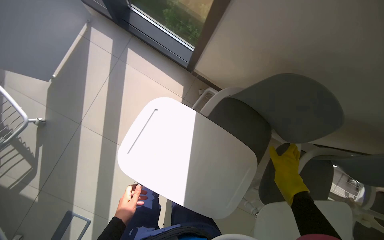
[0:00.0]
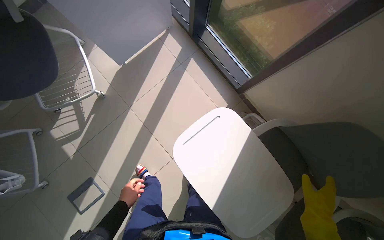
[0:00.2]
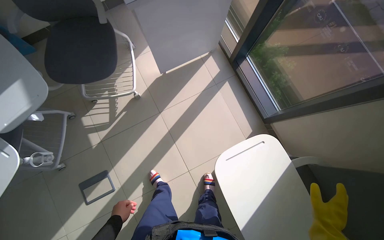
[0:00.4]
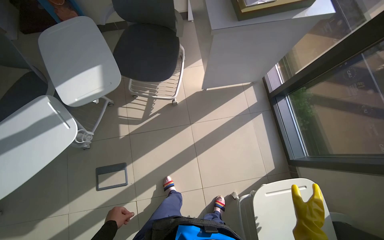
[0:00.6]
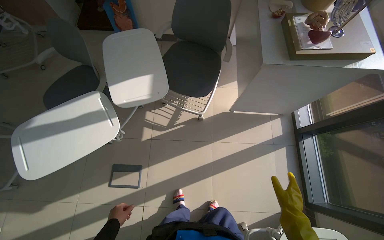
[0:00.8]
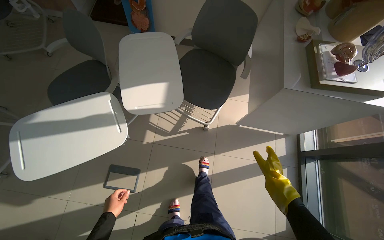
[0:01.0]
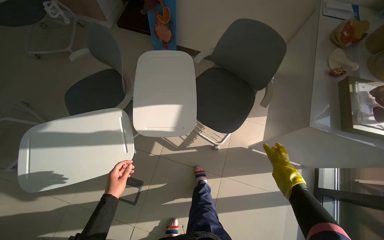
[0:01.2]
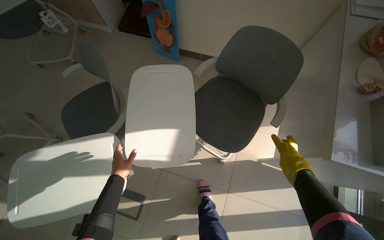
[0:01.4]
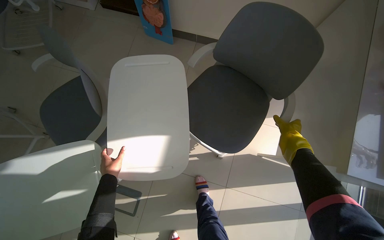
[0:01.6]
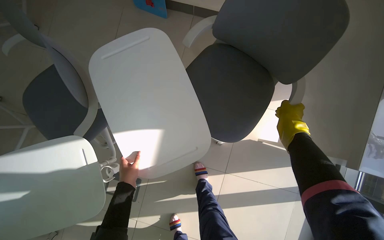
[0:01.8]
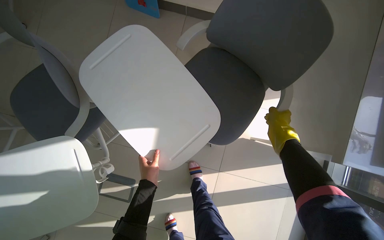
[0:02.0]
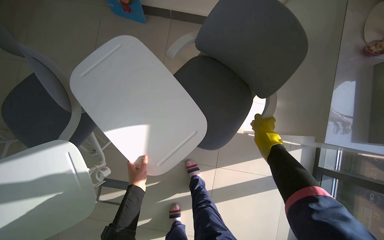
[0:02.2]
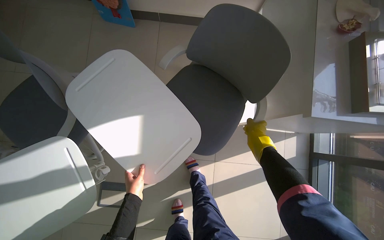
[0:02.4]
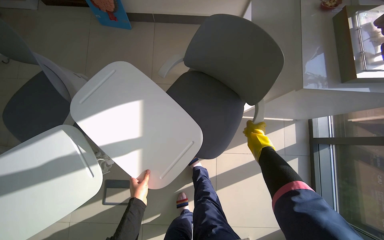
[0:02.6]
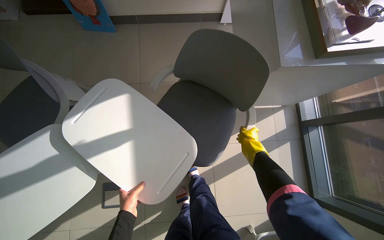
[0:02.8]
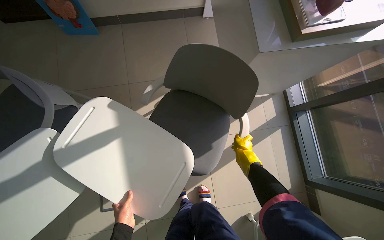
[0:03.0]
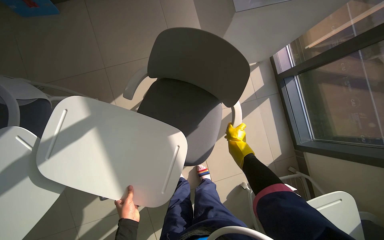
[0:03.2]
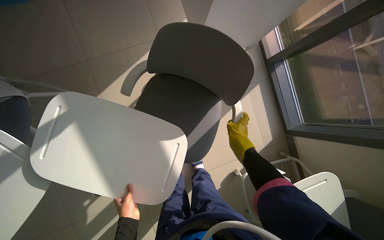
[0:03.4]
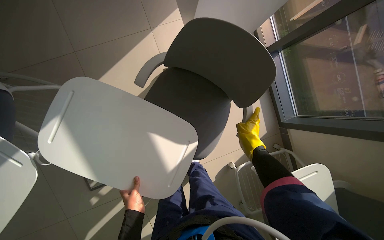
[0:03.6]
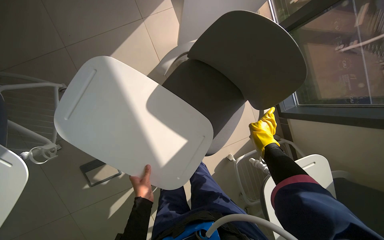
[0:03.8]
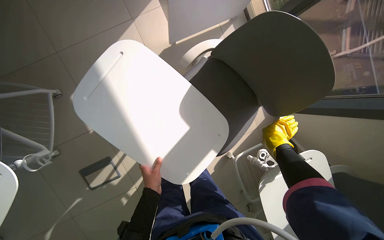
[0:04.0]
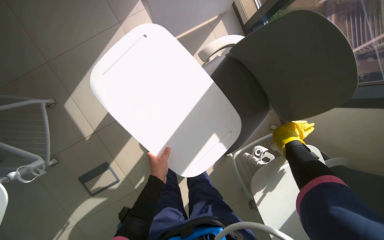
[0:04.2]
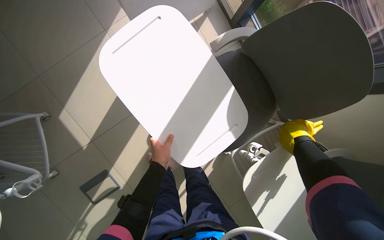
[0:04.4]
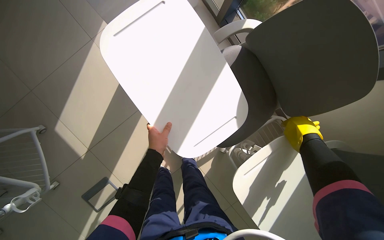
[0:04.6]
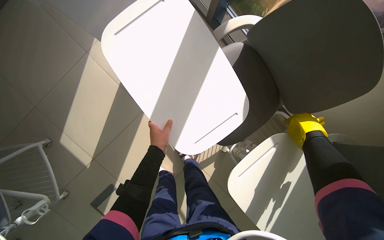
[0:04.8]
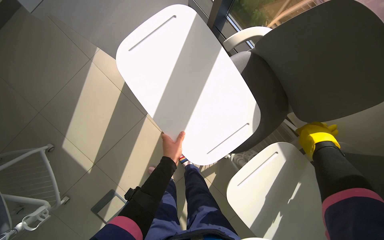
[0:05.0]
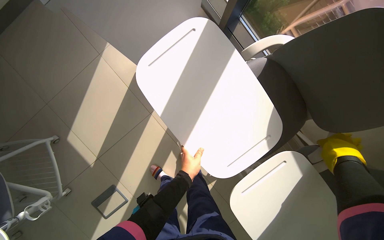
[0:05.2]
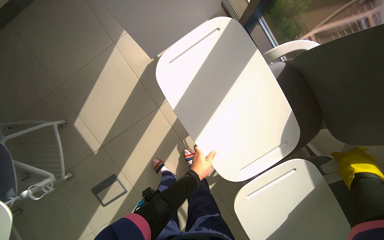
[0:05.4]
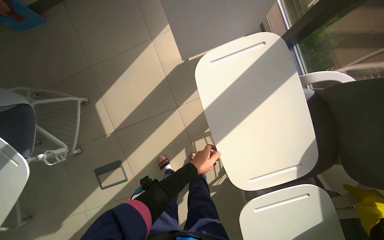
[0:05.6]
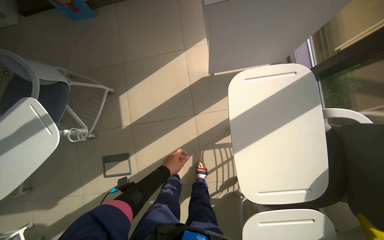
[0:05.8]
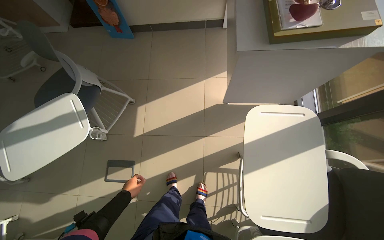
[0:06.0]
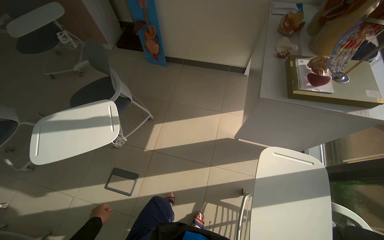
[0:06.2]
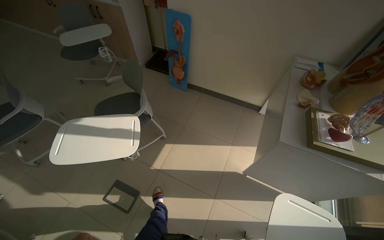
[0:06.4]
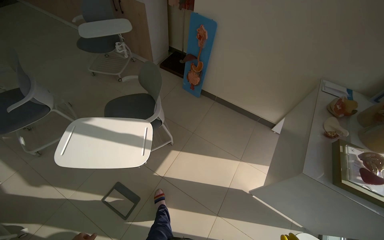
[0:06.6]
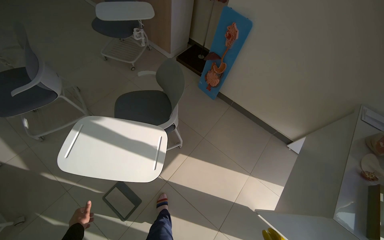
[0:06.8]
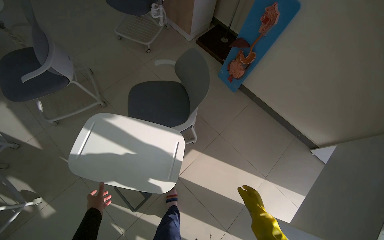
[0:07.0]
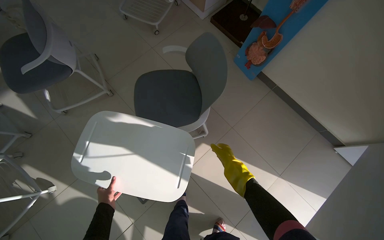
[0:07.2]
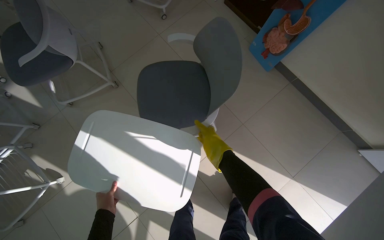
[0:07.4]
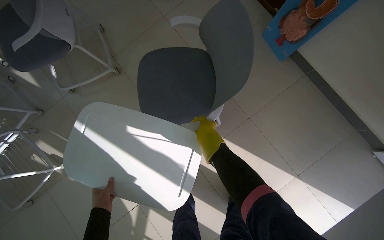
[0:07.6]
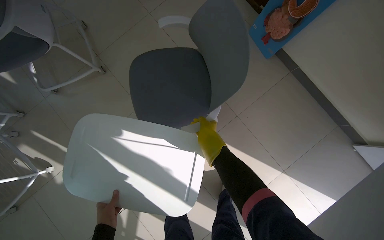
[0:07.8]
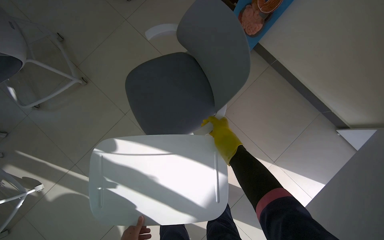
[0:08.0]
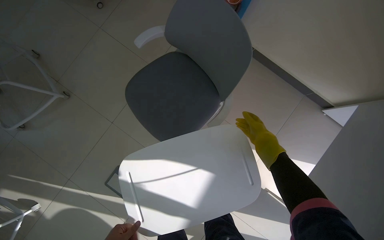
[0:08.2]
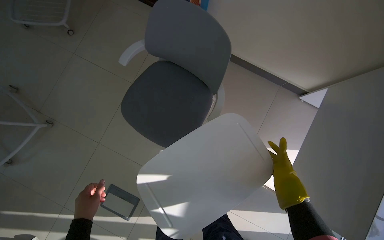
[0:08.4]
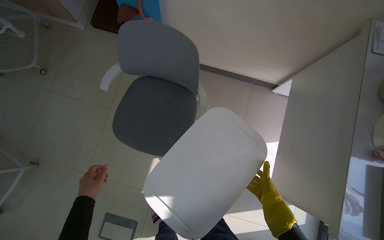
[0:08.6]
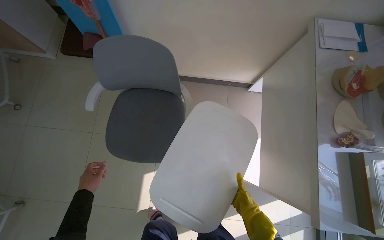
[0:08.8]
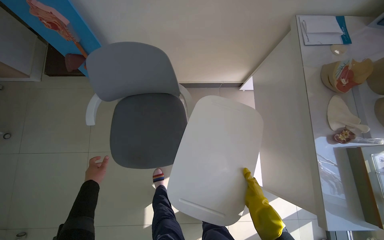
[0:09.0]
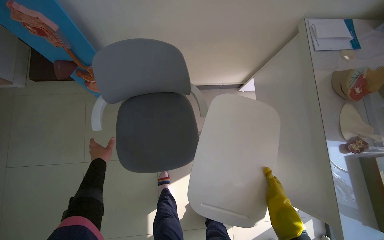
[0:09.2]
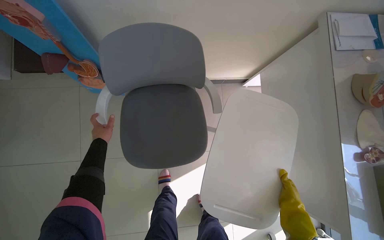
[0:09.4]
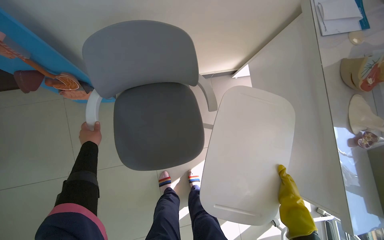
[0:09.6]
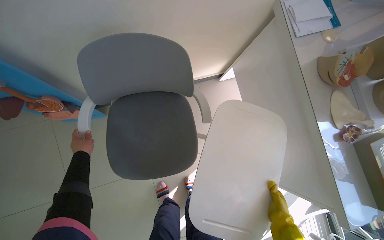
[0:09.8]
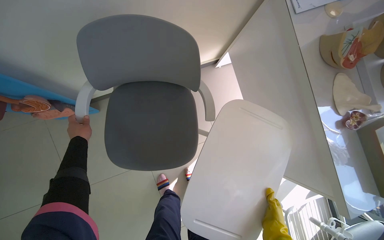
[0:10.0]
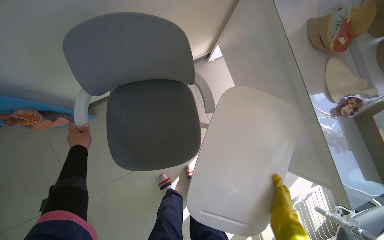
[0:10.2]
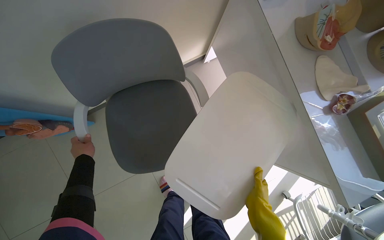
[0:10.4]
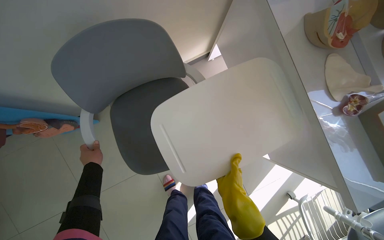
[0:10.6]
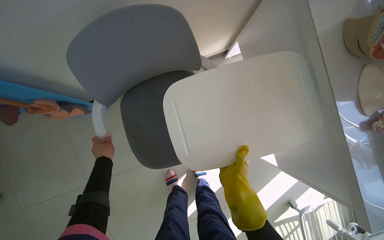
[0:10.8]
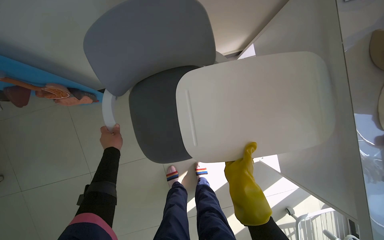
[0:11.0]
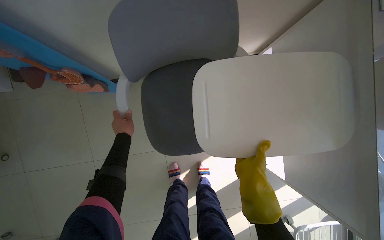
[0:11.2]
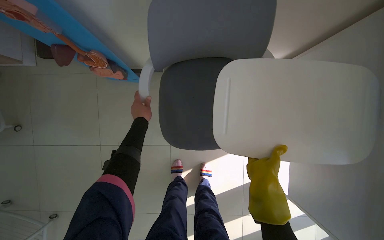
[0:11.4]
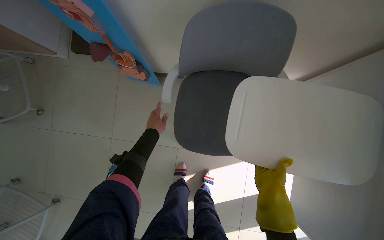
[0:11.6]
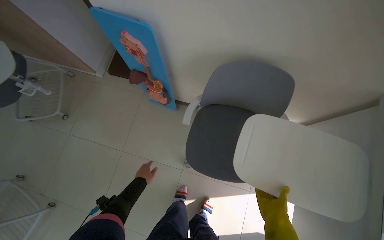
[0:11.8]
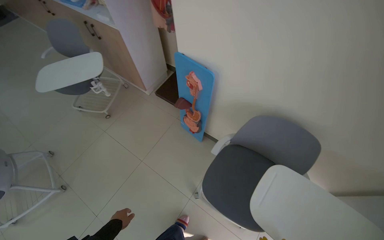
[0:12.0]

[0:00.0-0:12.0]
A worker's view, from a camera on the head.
Job: organizing items.
The whole recording: Organizing classroom furniture and items. The worker organizes the classroom by adjusting chairs, placing items on shelves, and repositioning a skeleton model.
0:00.0 to 0:01.6: The wearer moves about 1 m. The wearer's head swings approximately 80 degrees to the left. The view tilts some 15 degrees upward.
0:01.6 to 0:03.0: The two hands go some 35 cm down the picture.
0:03.0 to 0:04.4: The camera pitches downward, by some 20 degrees. The right hand shifts roughly 25 cm to the right. The left hand is displaced up the picture, to the right and nearer to the camera by some 25 cm.
0:04.4 to 0:06.0: The camera pitches upward, by approximately 15 degrees. Everything in view rotates some 40 degrees clockwise.
0:06.0 to 0:07.6: The camera travels approximately 90 cm. The wearer's head swings about 50 degrees to the left.
0:07.6 to 0:09.0: The head travels some 50 cm. The head rotates about 55 degrees to the right.
0:09.0 to 0:10.4: The view tilts about 15 degrees downward. The scene turns about 25 degrees counterclockwise in the picture. The left hand travels up the picture by some 40 cm.
0:10.4 to 0:12.0: The camera is carried about 40 cm. The wearer looks about 65 degrees further to the left. The view tilts about 25 degrees upward.

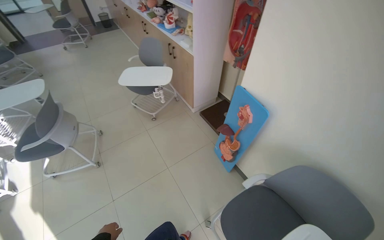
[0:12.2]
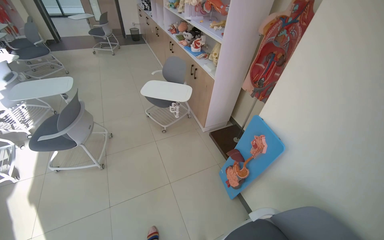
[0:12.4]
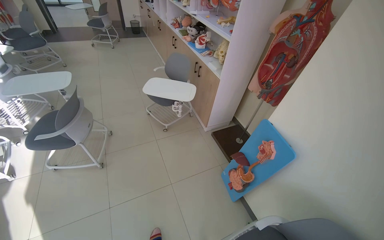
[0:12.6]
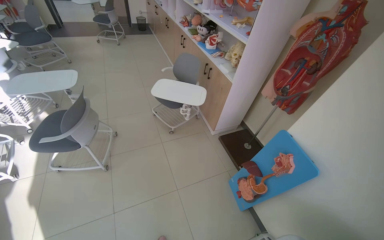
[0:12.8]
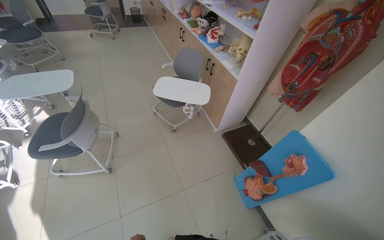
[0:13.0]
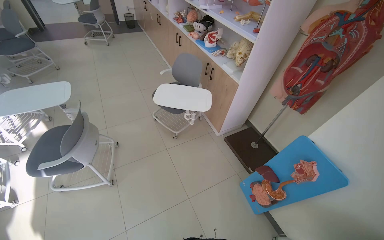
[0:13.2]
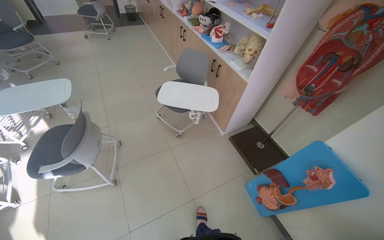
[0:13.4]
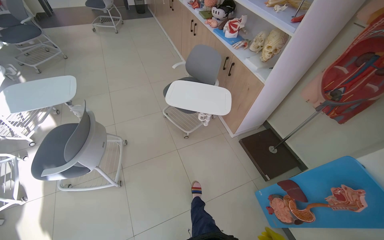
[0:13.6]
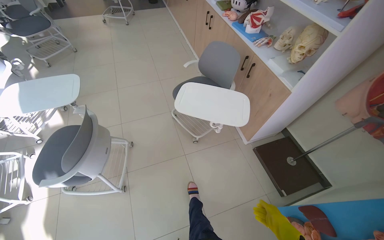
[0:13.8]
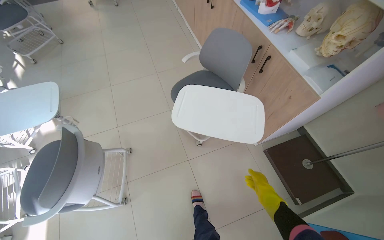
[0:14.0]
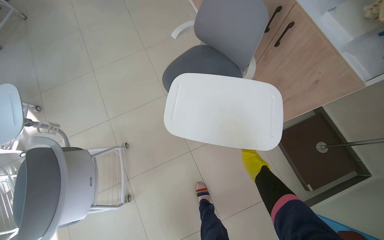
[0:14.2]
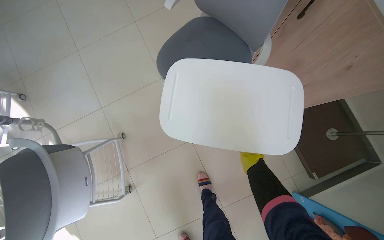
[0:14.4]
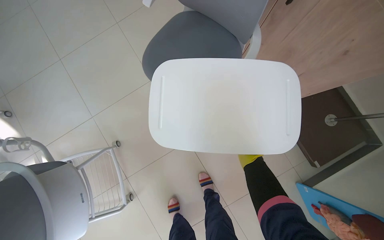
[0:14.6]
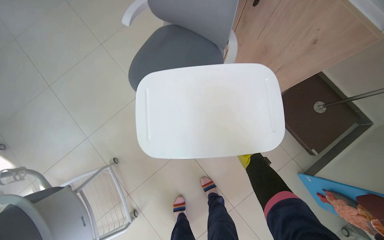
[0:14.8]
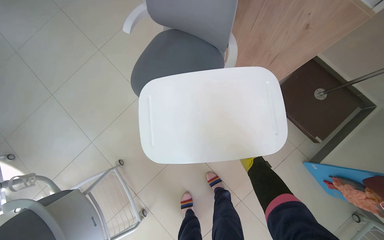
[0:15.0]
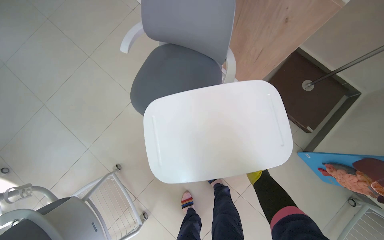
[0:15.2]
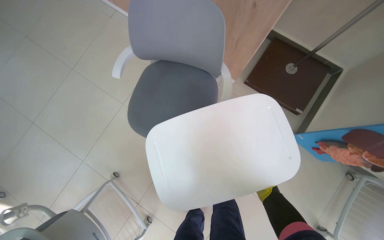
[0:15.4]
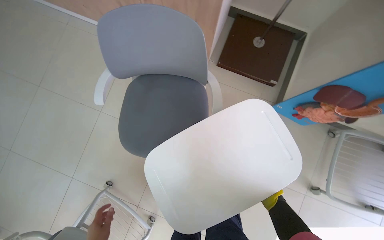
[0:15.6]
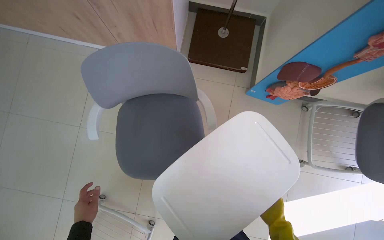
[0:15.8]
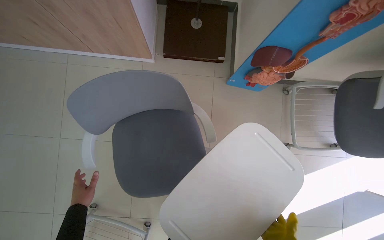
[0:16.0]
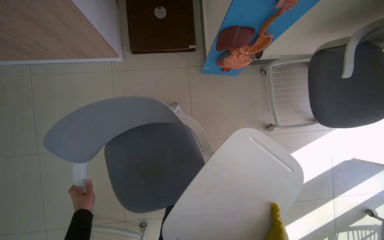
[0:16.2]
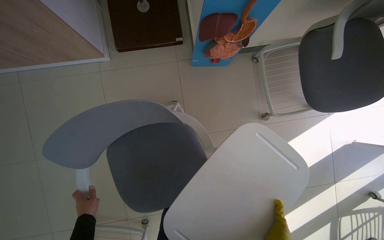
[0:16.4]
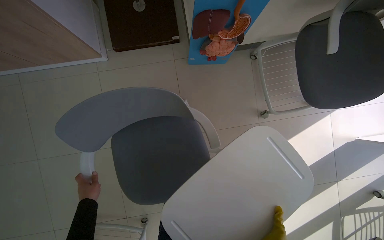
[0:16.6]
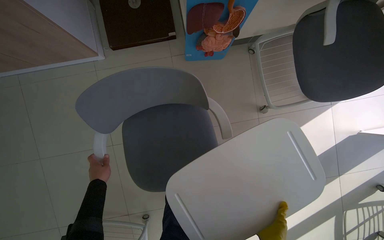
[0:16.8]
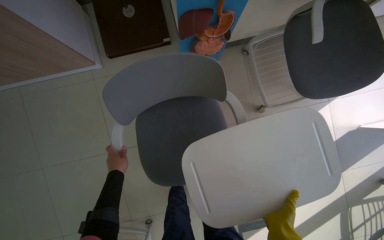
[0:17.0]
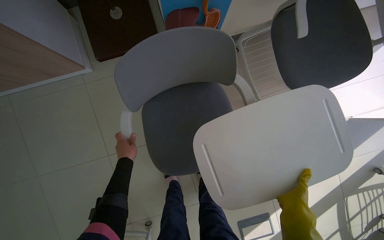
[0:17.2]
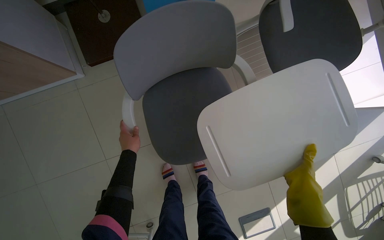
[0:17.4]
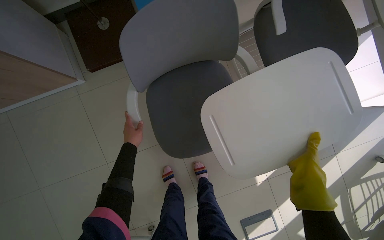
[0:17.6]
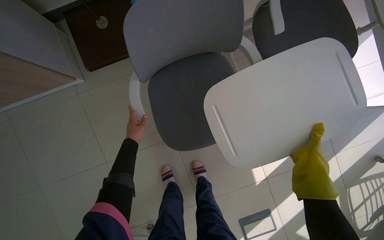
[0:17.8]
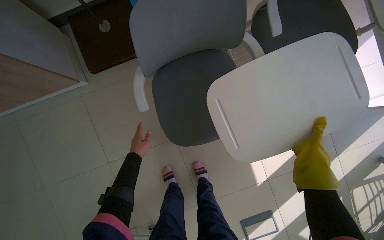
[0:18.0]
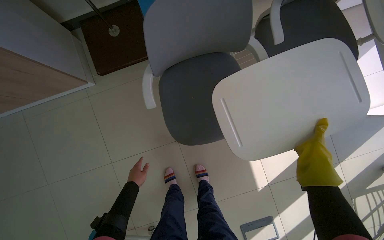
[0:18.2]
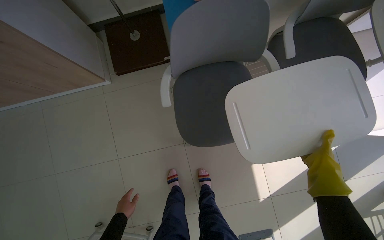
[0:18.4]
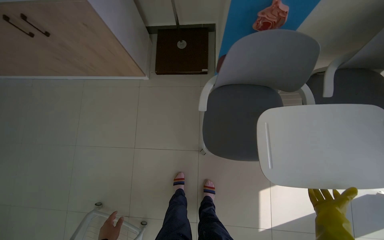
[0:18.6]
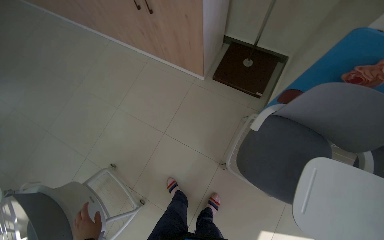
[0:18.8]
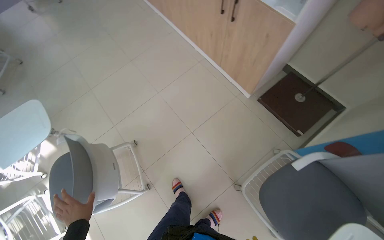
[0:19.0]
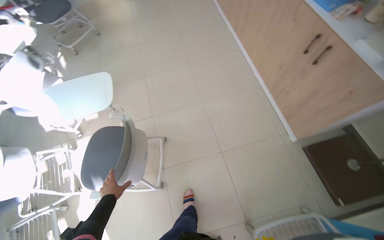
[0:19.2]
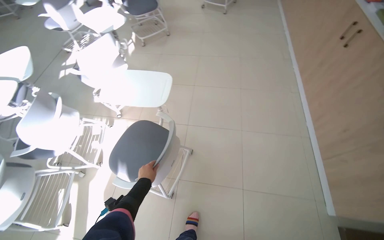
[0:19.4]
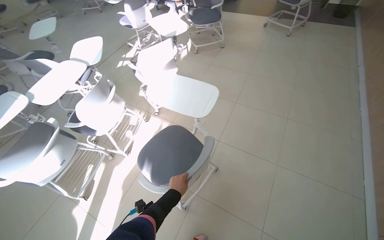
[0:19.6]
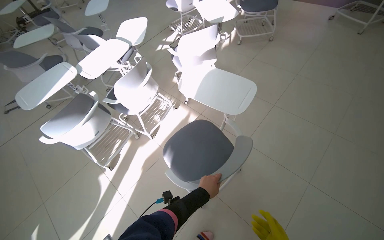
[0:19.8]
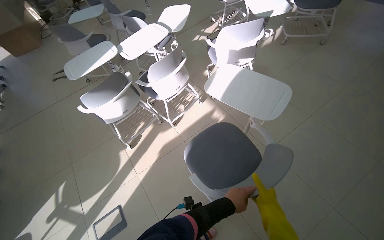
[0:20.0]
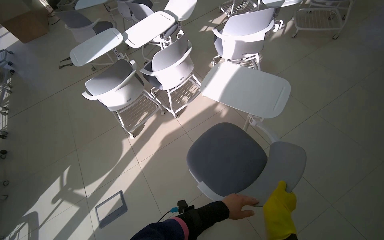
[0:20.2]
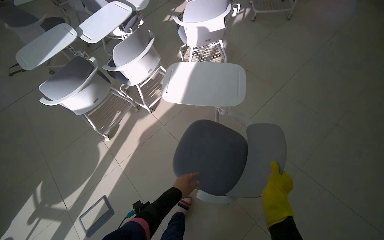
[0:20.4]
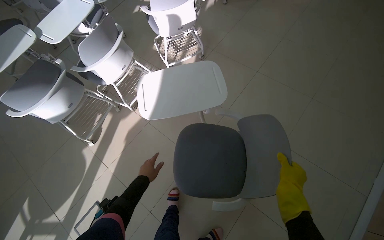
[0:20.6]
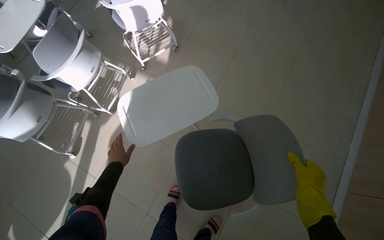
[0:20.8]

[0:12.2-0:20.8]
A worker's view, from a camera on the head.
Job: organizing items.
The whole recording: Organizing classroom furniture and items. The worker organizes the classroom by adjusting chairs, placing items on shelves, and repositioning a skeleton model.
0:12.2 to 0:13.6: The head travels some 60 cm.
0:13.6 to 0:15.0: The camera is carried about 80 cm. The view tips downward by roughly 30 degrees.
0:15.0 to 0:16.6: The wearer moves about 60 cm. Everything in view rotates some 55 degrees counterclockwise.
0:16.6 to 0:18.0: The left hand heads up the picture and to the right, covering some 35 cm.
0:18.0 to 0:19.4: The head travels approximately 90 cm. The wearer looks about 120 degrees further to the left. The view tilts roughly 20 degrees upward.
0:19.4 to 0:20.8: The wearer looks roughly 20 degrees further to the left. The view tips downward by some 15 degrees.
